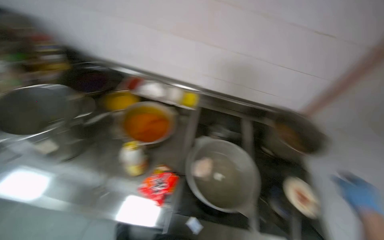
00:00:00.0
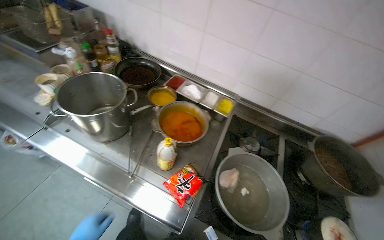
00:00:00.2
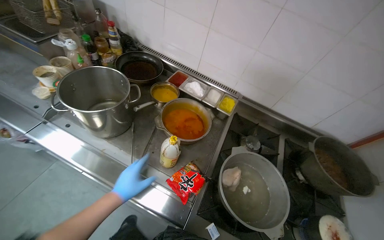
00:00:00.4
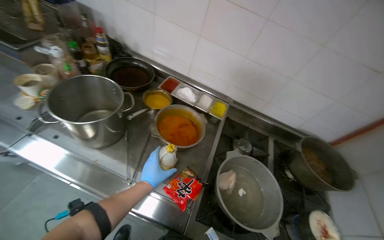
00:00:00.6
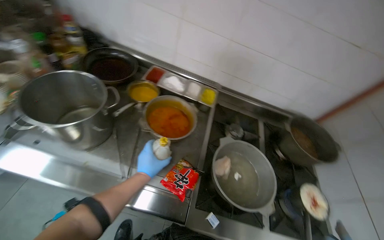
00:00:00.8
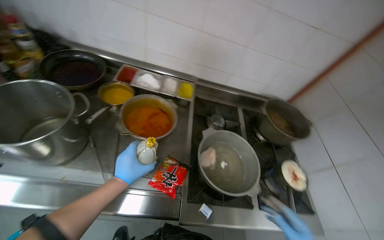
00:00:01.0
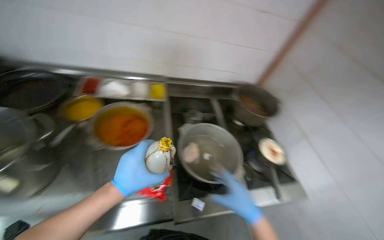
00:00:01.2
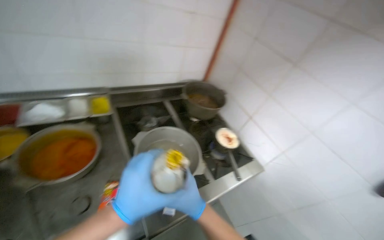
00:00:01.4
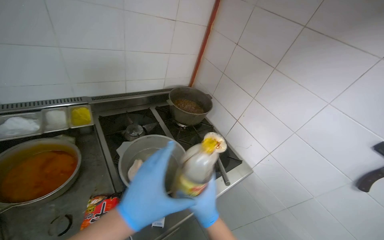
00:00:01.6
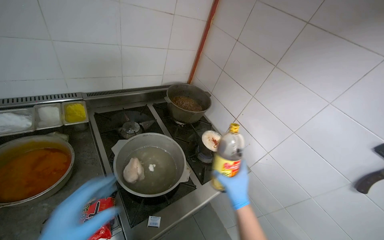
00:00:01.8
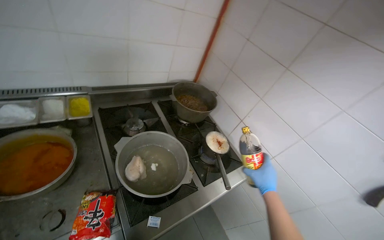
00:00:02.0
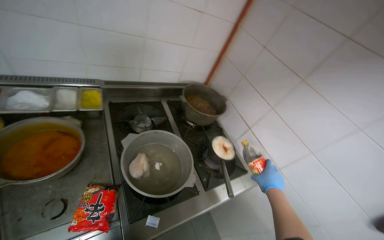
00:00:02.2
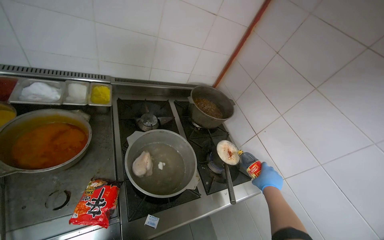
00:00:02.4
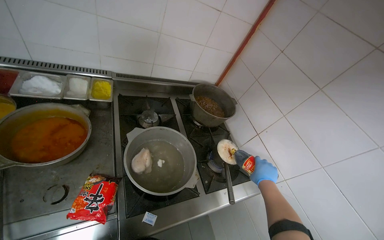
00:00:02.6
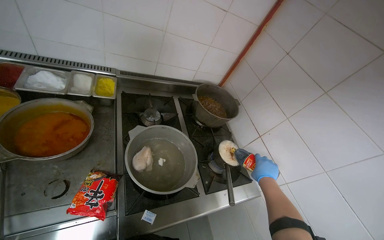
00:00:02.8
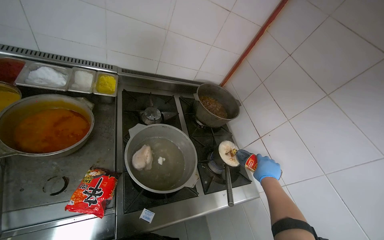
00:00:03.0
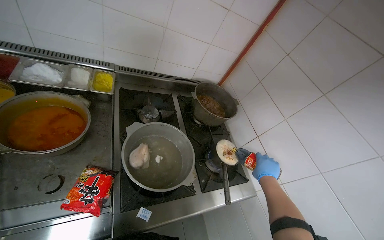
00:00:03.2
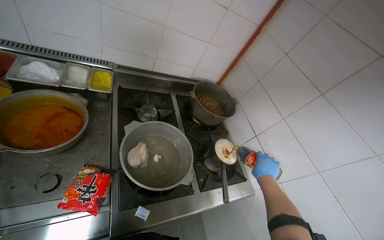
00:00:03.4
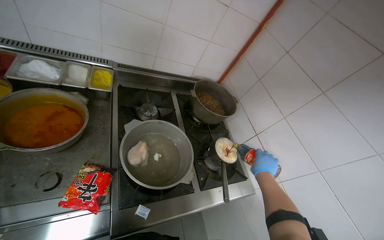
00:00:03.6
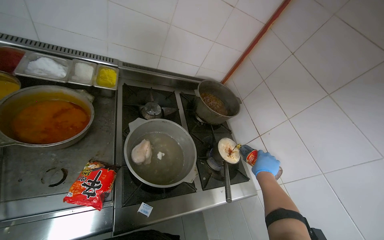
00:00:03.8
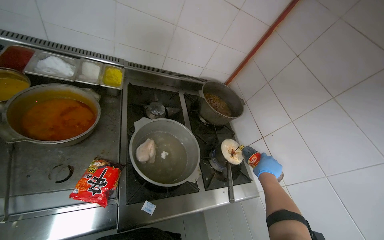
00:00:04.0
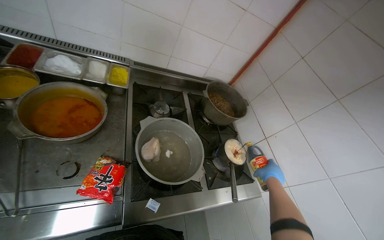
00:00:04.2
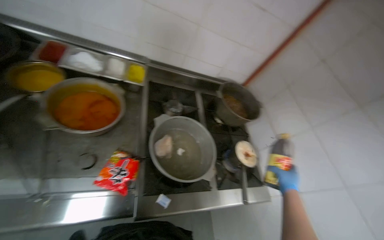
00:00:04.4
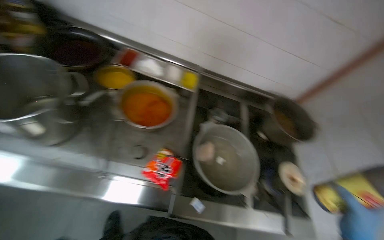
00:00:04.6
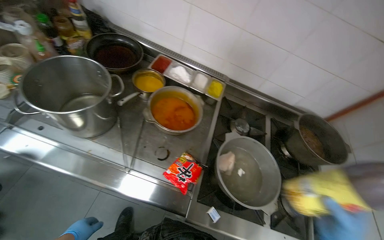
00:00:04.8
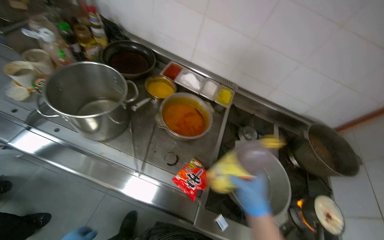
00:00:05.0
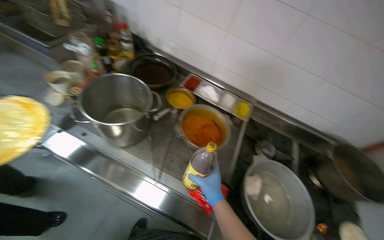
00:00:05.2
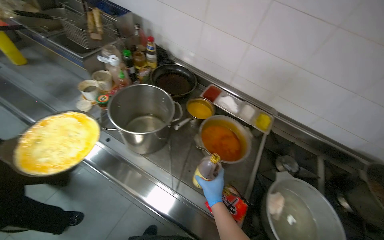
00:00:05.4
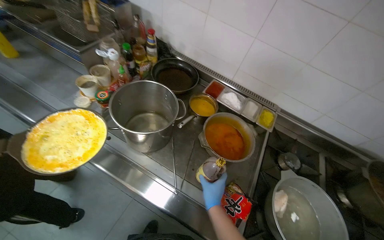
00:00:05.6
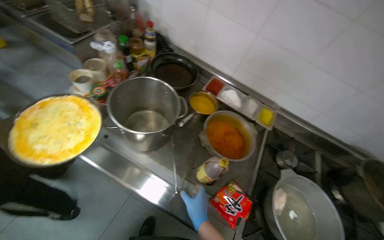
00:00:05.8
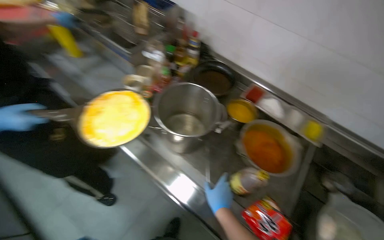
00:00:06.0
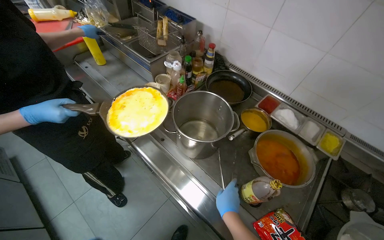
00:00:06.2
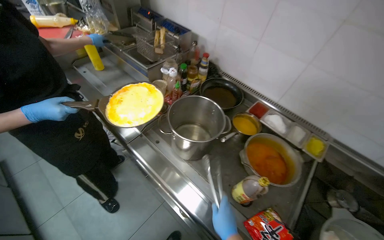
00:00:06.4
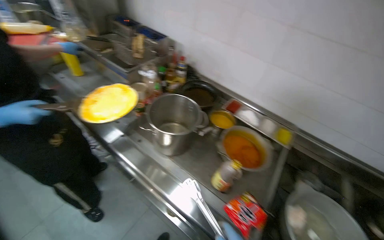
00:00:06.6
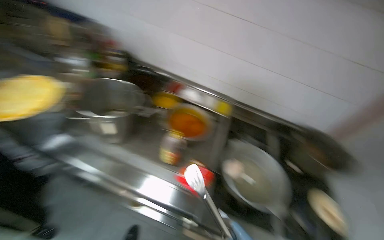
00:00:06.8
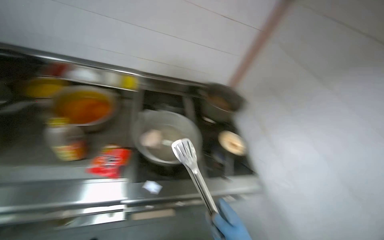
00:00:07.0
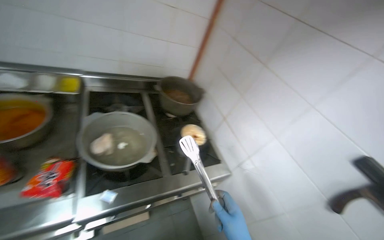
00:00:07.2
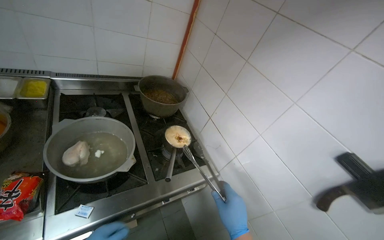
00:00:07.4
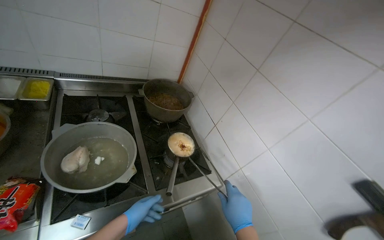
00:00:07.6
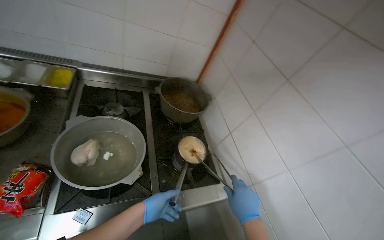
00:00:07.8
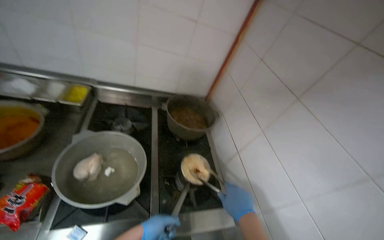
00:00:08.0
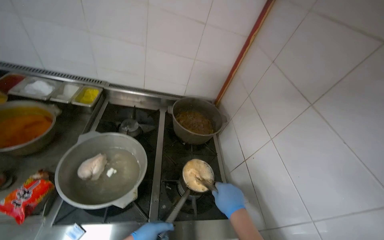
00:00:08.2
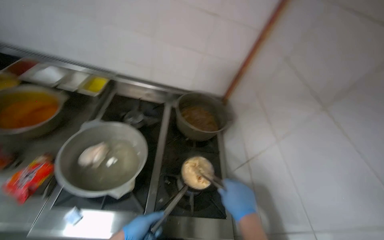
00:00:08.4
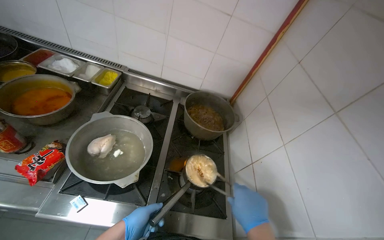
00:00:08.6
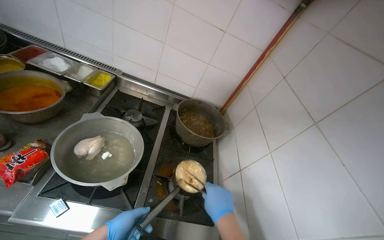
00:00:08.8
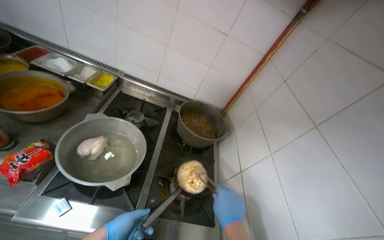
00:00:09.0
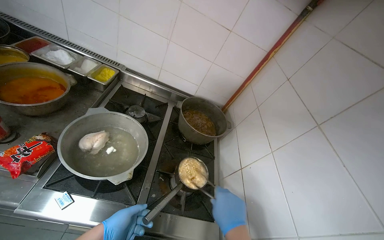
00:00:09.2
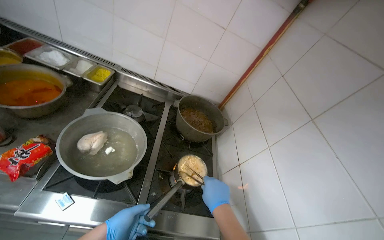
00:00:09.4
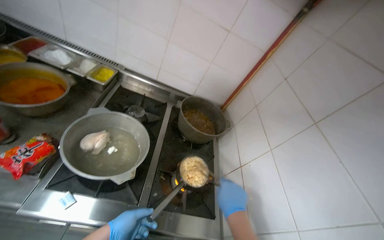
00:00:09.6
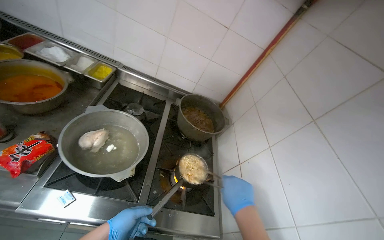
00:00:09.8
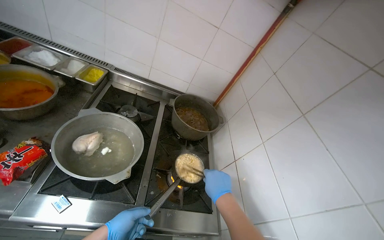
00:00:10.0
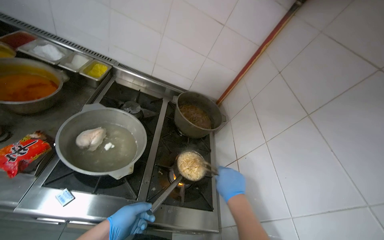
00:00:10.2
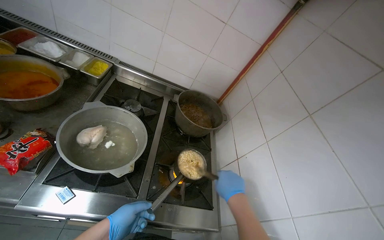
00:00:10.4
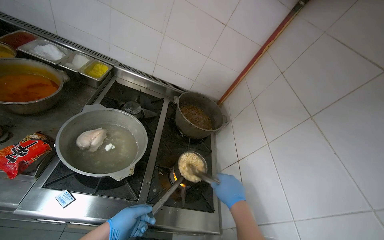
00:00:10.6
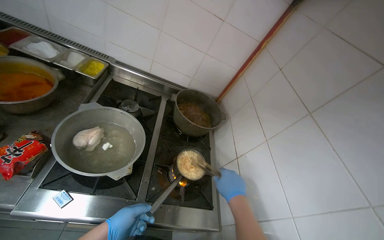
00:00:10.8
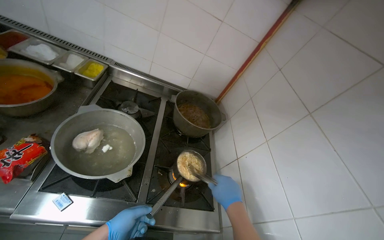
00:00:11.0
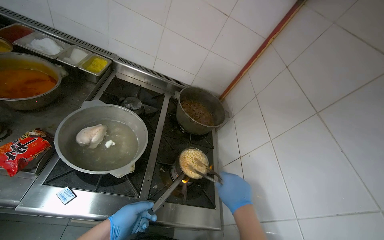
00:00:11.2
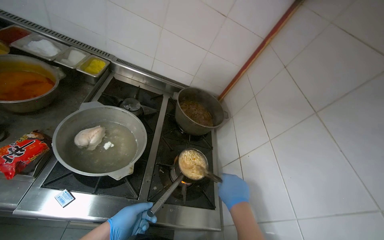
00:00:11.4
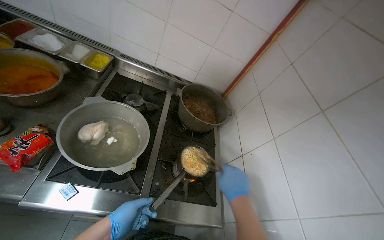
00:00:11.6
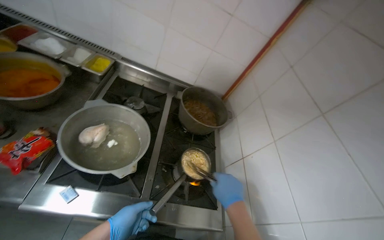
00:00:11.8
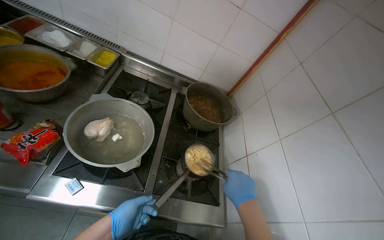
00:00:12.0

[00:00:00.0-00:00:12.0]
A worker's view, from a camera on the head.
Job: cooking food.
The whole recording: Cooking and seasoning instant noodles. The worker cooks instant noodles in a pot on the stove, stirring them and adding various seasonings.
00:00:00.0 to 00:00:01.6: The head rotates some 40 degrees to the right.
00:00:01.6 to 00:00:03.0: The right hand shifts some 30 cm to the right, up the picture and farther from the camera.
00:00:04.4 to 00:00:06.0: The wearer looks about 45 degrees further to the left.
00:00:06.0 to 00:00:07.6: The wearer moves about 60 cm. The head rotates about 60 degrees to the right.
00:00:07.6 to 00:00:09.0: The head rotates approximately 30 degrees to the left.
00:00:09.0 to 00:00:10.4: The hands are busy where they are.

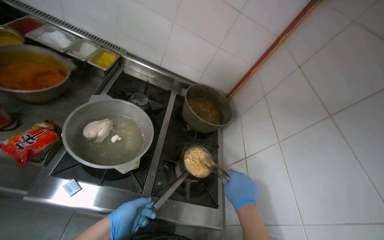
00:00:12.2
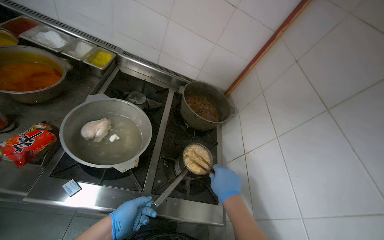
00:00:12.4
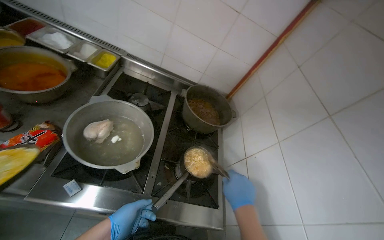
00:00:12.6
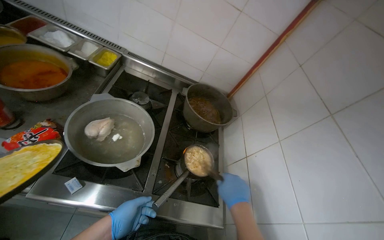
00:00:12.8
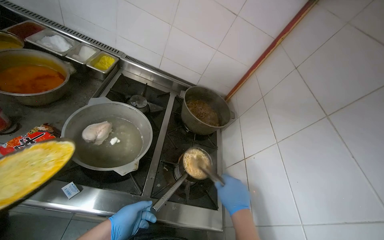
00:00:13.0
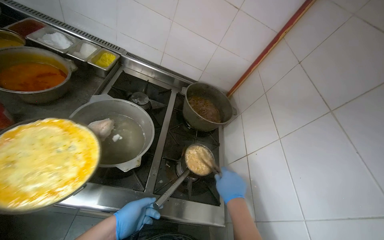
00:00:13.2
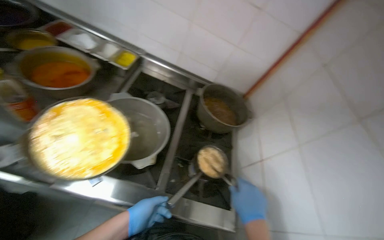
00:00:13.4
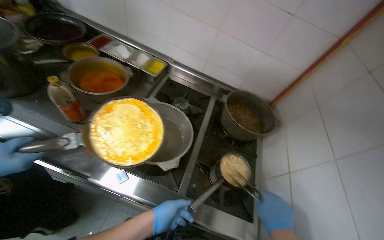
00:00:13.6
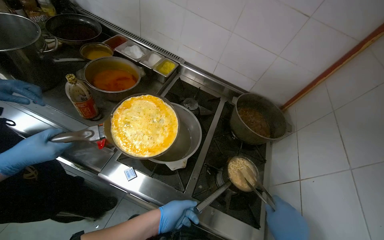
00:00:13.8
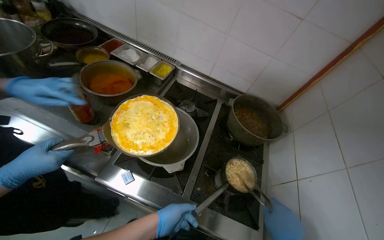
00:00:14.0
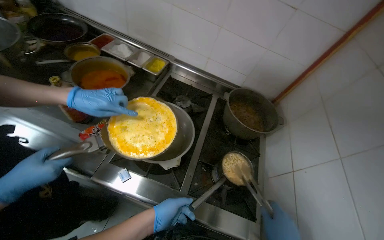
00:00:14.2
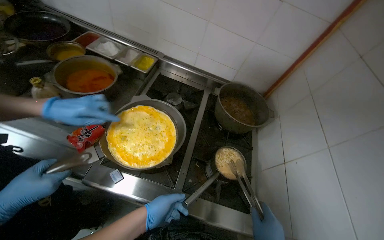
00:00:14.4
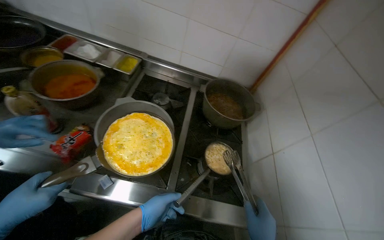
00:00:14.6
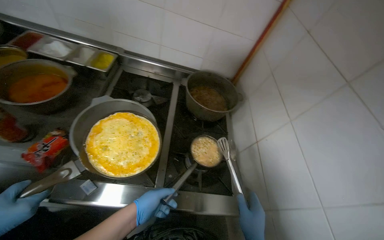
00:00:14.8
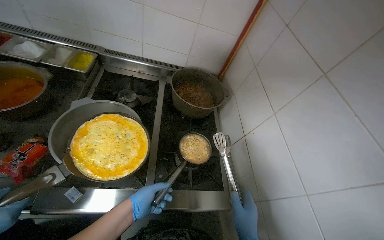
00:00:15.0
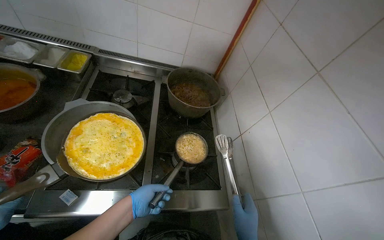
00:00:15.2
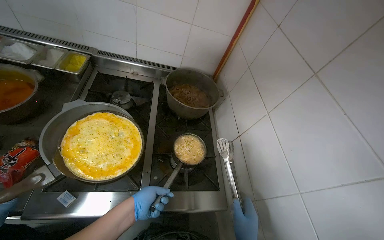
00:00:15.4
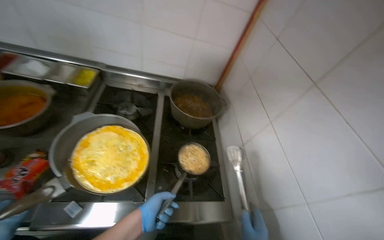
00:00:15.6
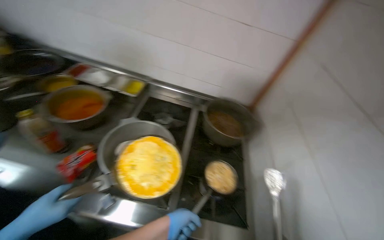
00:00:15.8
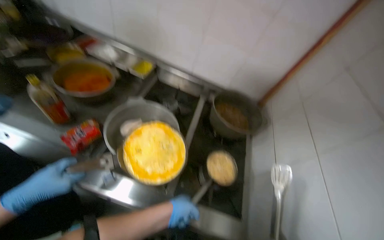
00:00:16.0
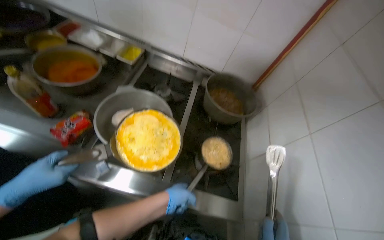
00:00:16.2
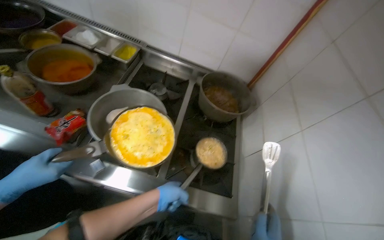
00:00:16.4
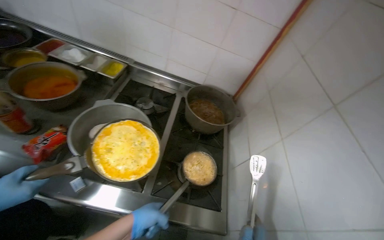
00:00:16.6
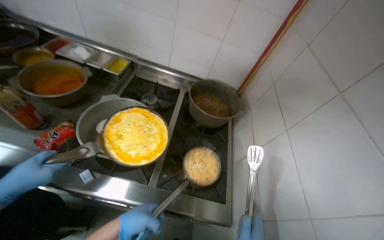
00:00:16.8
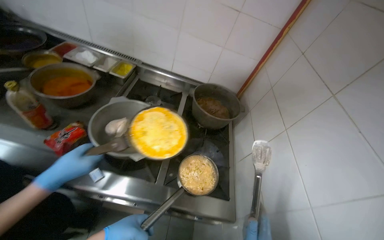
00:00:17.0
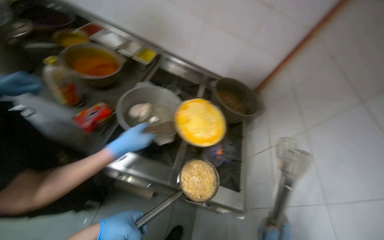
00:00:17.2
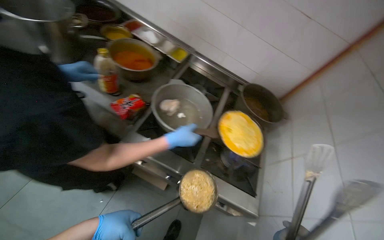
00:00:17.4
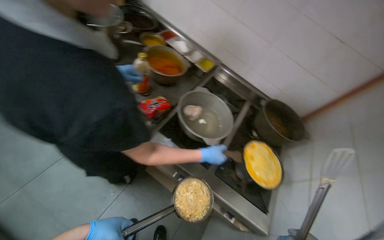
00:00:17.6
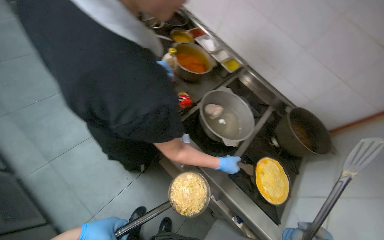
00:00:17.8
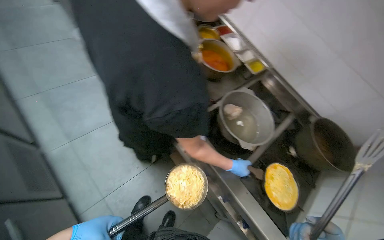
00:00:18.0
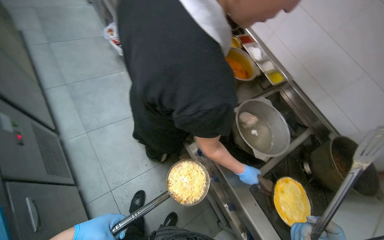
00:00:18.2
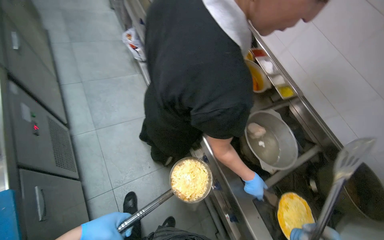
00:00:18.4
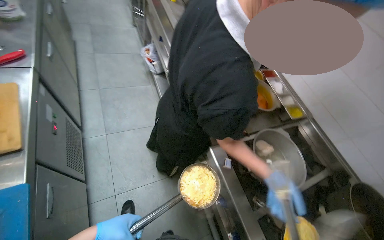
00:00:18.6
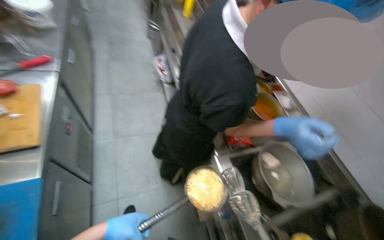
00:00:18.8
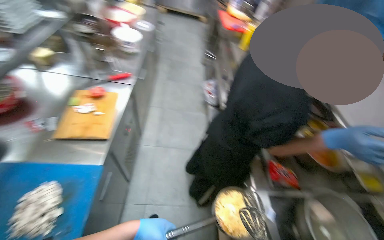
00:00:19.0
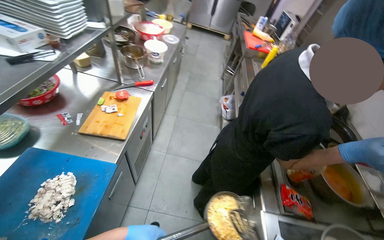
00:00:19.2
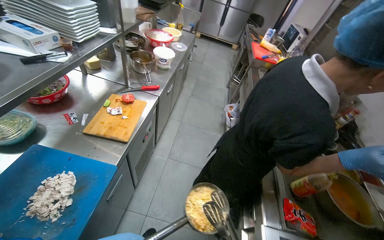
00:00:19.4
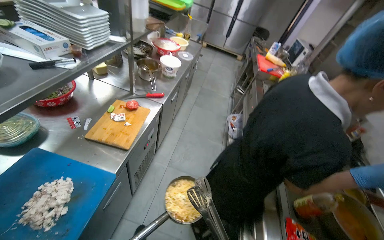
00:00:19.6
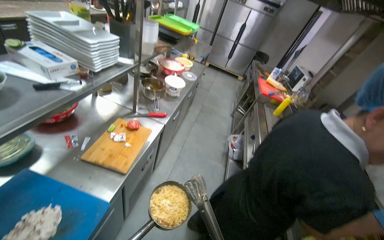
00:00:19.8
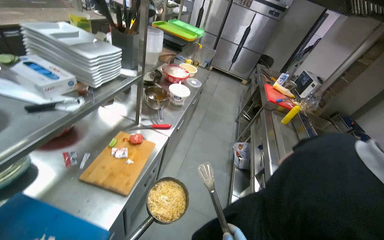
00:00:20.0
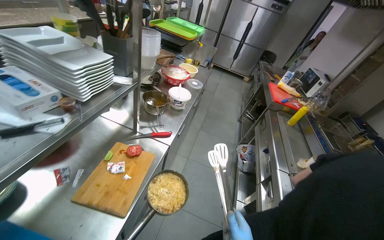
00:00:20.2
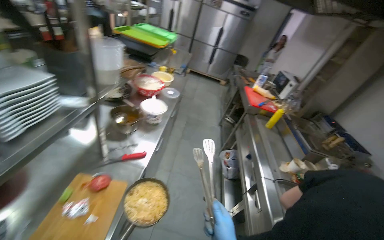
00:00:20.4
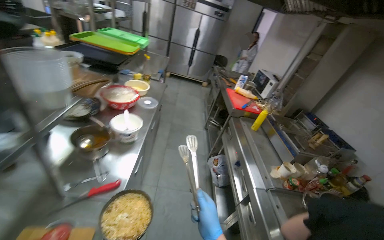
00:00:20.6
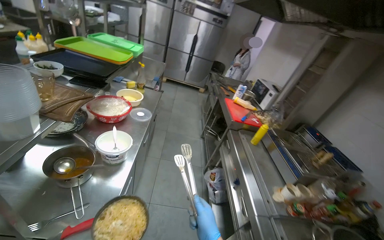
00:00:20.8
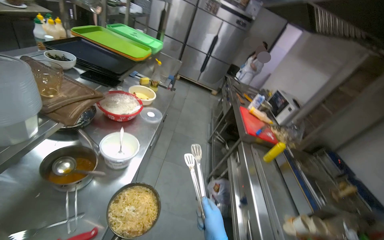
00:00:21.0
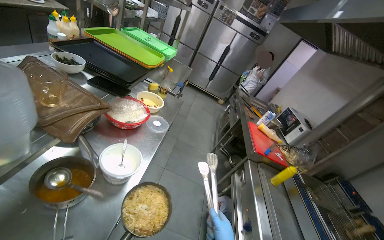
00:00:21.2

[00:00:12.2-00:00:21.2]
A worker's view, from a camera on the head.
Job: cooking food.
The whole recording: Cooking and seasoning instant noodles. The worker cooks instant noodles in a pot on the stove, stirring them and adding various seasonings.
00:00:12.2 to 00:00:13.8: The view pans to the left by some 15 degrees.
00:00:13.8 to 00:00:15.2: The wearer looks roughly 25 degrees further to the right.
00:00:15.2 to 00:00:16.6: The left hand shifts roughly 10 cm nearer to the camera.
00:00:16.6 to 00:00:18.2: The wearer looks some 45 degrees further to the left.
00:00:18.2 to 00:00:19.8: The wearer's head swings some 50 degrees to the left. The view tilts some 35 degrees upward.
00:00:19.8 to 00:00:21.2: The wearer moves about 80 cm.
